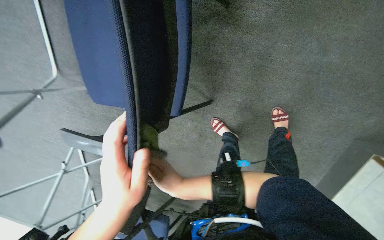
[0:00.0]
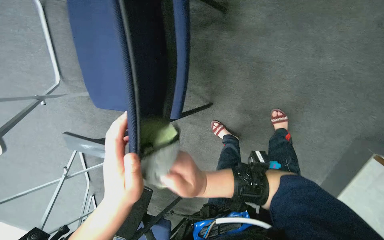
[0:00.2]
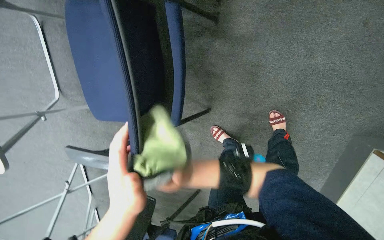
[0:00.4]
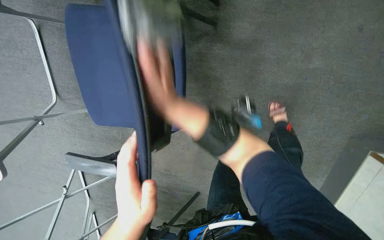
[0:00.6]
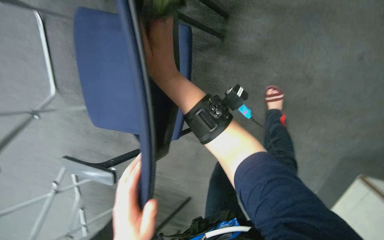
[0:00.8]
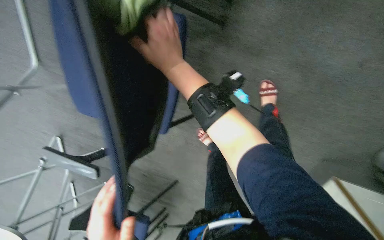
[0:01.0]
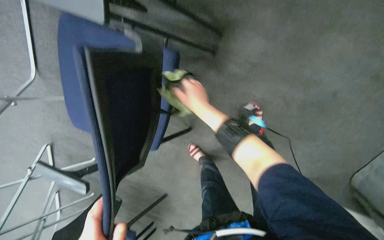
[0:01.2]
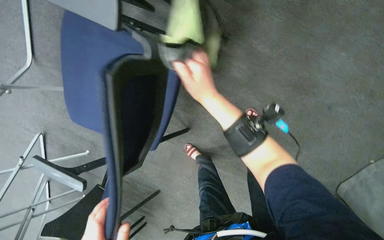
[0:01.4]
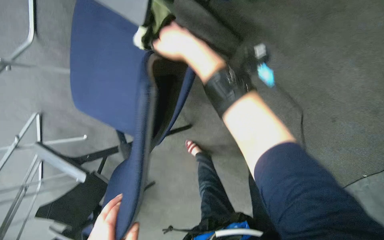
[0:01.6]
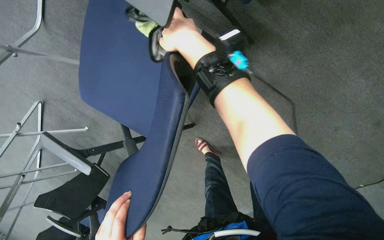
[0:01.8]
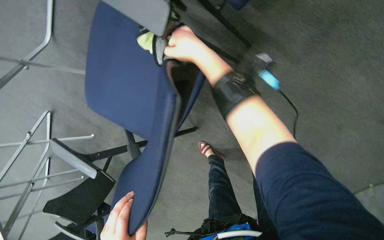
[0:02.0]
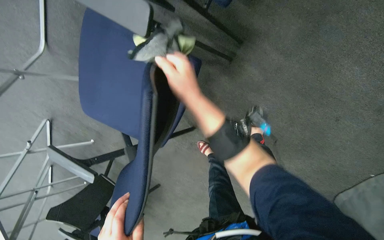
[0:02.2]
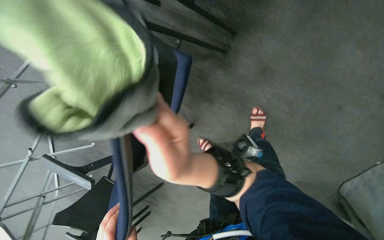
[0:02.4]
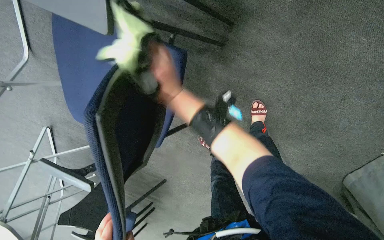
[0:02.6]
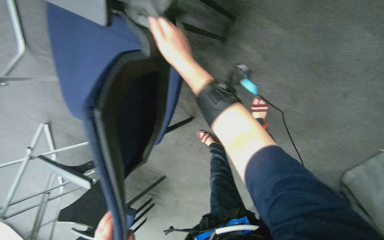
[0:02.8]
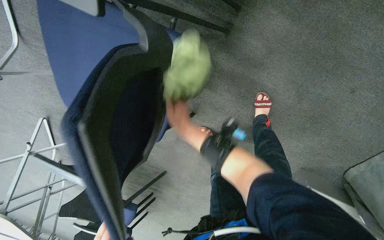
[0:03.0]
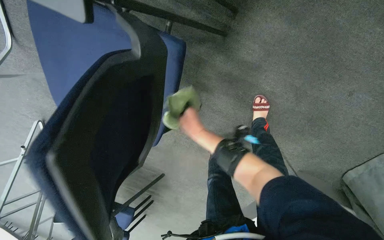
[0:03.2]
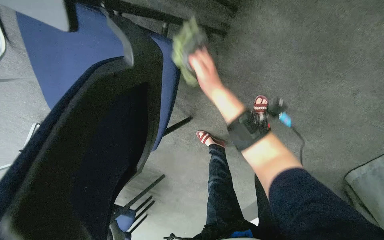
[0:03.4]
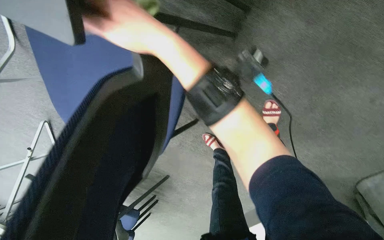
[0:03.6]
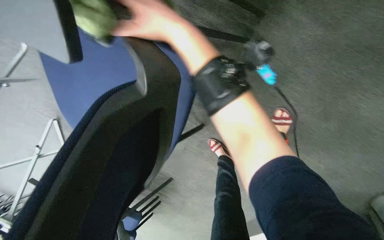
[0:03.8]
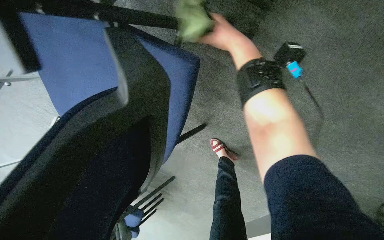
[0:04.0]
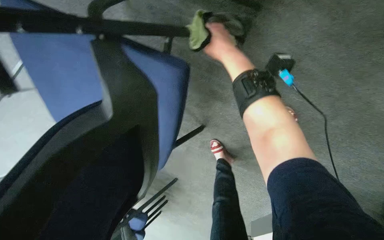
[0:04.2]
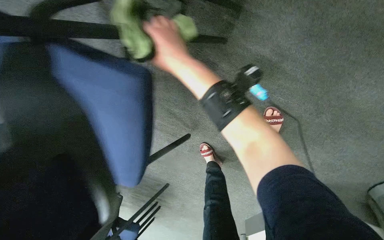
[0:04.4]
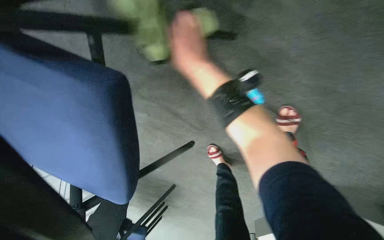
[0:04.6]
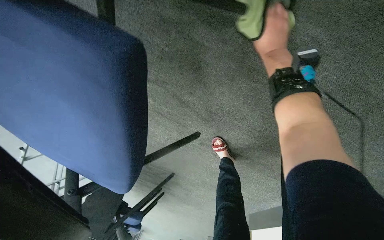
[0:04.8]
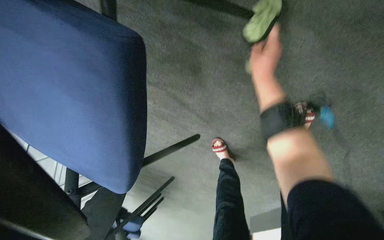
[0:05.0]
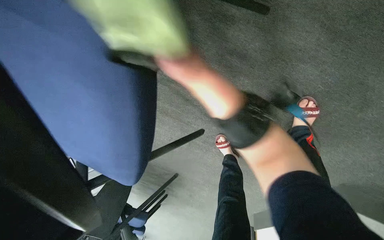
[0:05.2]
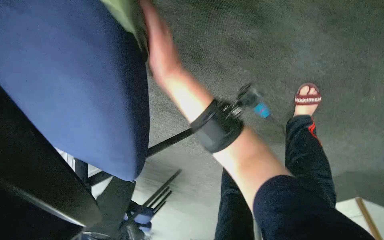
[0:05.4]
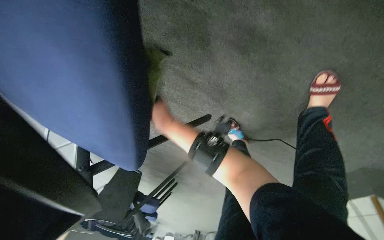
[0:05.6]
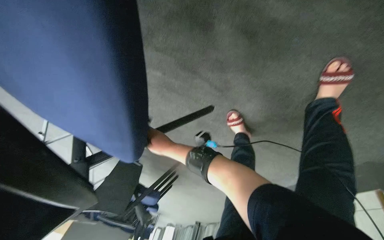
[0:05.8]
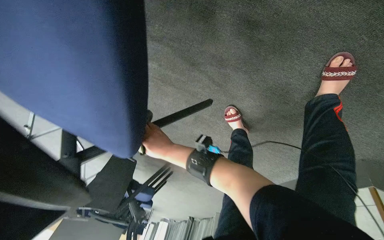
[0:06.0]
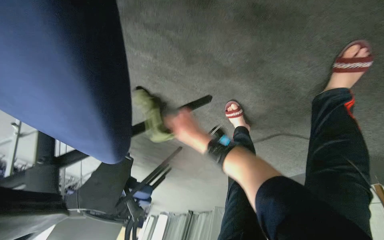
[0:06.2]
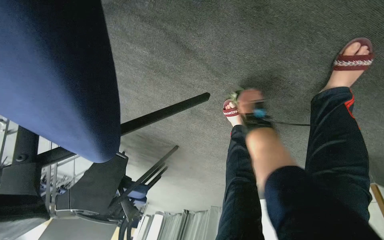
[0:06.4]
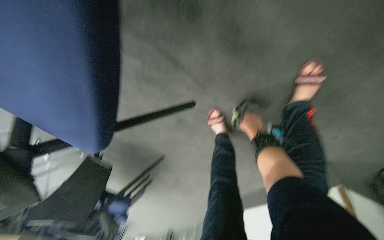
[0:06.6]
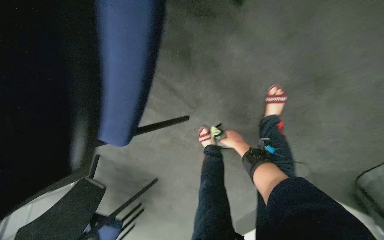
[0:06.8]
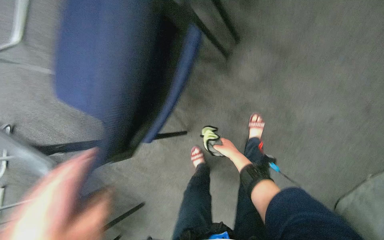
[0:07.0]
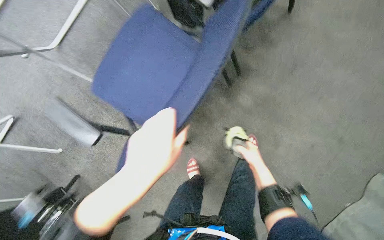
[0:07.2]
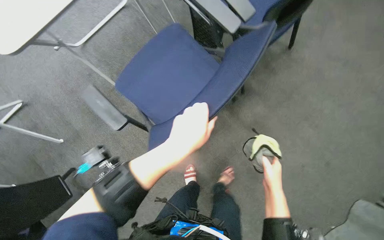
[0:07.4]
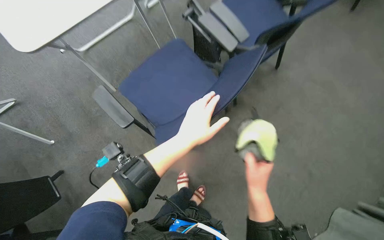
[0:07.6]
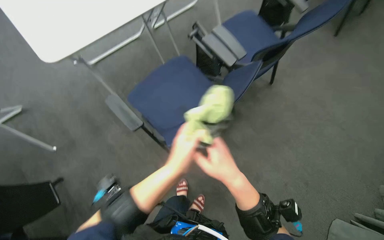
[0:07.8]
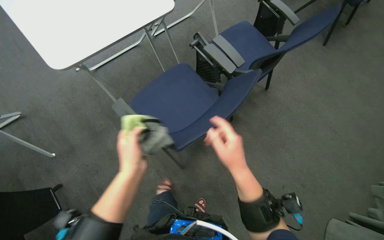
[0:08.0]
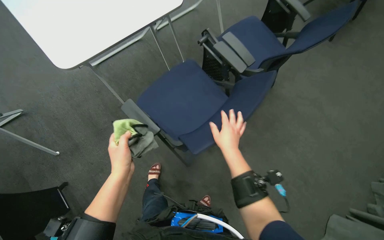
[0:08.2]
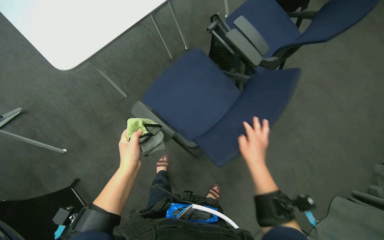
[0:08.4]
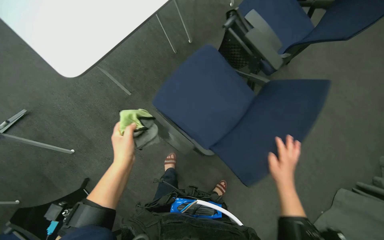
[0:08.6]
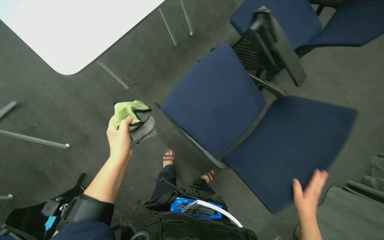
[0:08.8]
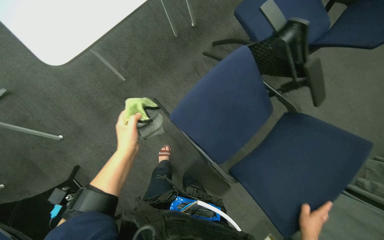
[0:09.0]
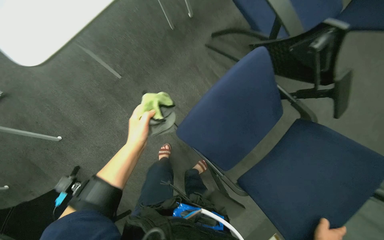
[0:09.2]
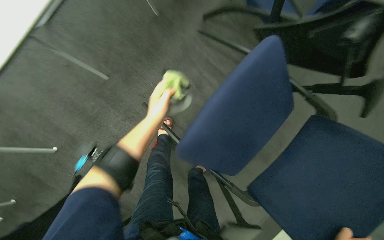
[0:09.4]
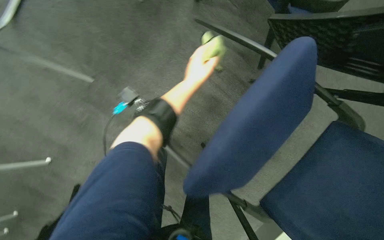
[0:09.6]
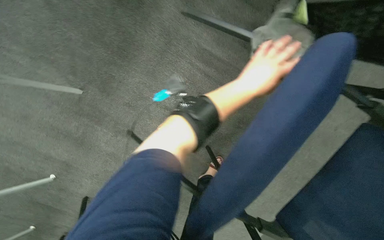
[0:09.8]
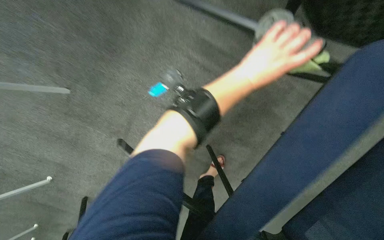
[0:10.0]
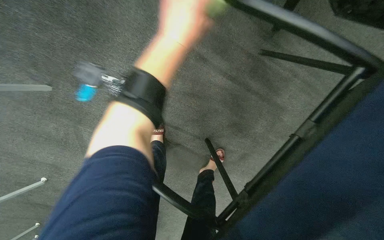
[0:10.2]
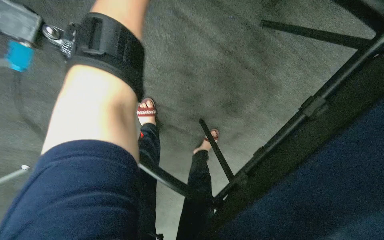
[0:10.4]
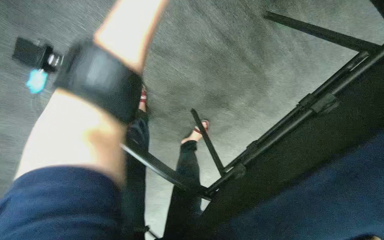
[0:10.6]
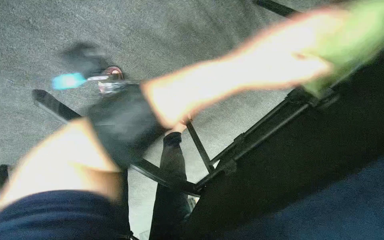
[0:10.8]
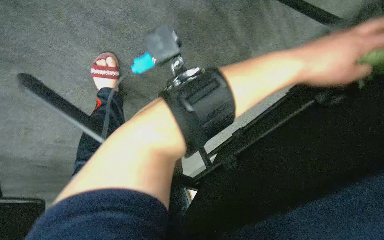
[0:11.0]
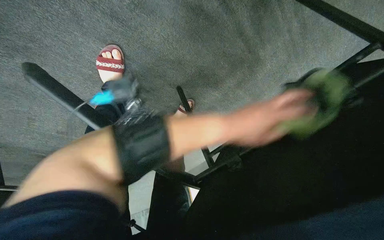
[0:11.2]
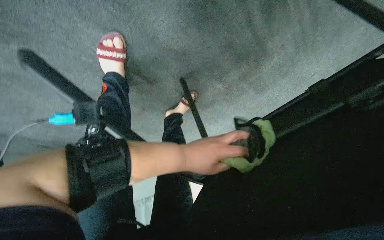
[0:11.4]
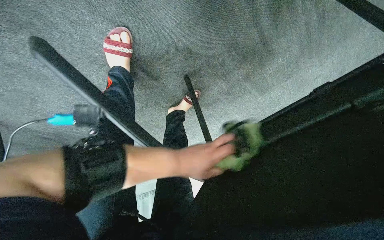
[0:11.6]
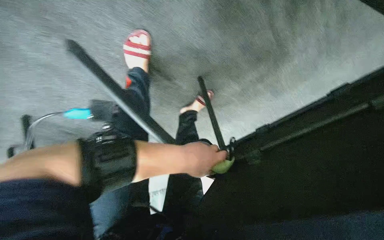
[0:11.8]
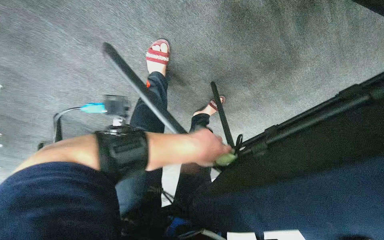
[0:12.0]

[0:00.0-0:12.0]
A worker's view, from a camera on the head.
Job: wiping surfaces.
The whole recording: Wiping conference room chairs. The worker wipes the blue chairs in the conference room with a cloth.
0:00.0 to 0:01.6: The right hand swings up and down the picture, some 40 cm each way, with 2 reversals.
0:01.6 to 0:03.0: The right hand goes up and down the picture, roughly 30 cm each way, reversing 2 times.
0:03.0 to 0:04.4: The right hand is displaced up the picture by approximately 30 cm.
0:06.0 to 0:07.6: The head travels roughly 60 cm. The camera is aimed about 20 degrees further to the right. The wearer looks roughly 45 degrees further upward.
0:09.0 to 0:10.4: The camera is carried roughly 60 cm. The wearer looks roughly 35 degrees further downward.

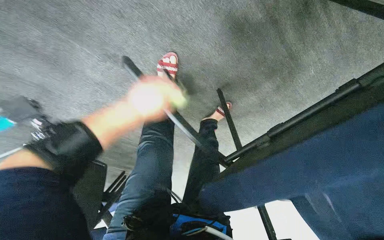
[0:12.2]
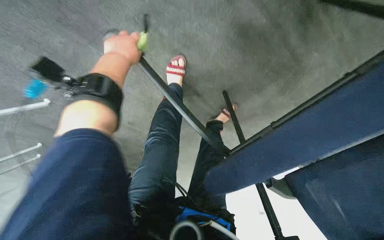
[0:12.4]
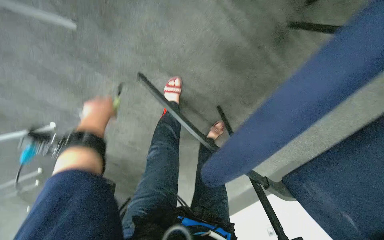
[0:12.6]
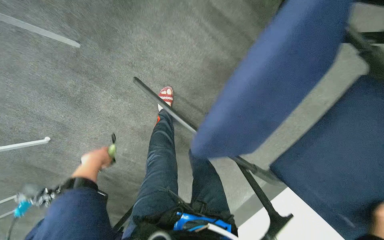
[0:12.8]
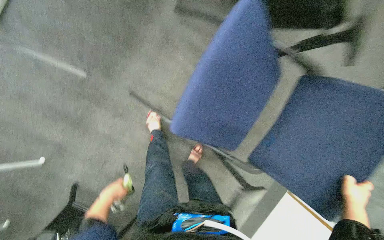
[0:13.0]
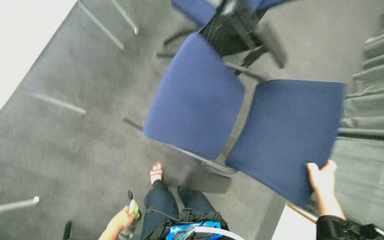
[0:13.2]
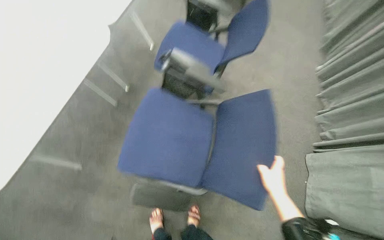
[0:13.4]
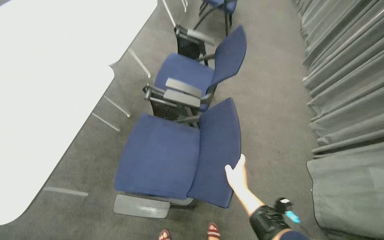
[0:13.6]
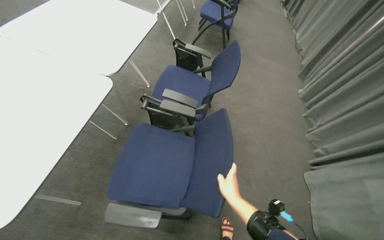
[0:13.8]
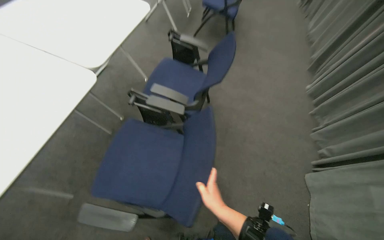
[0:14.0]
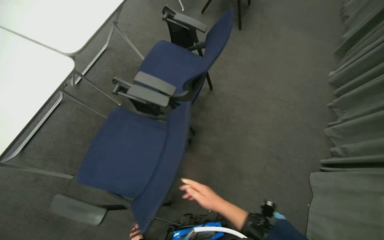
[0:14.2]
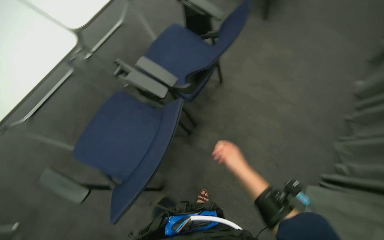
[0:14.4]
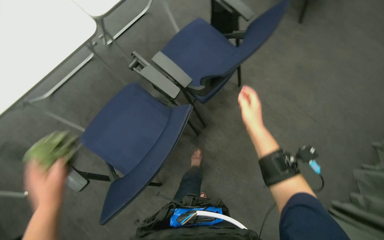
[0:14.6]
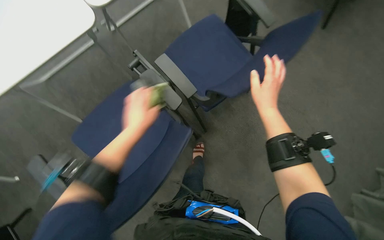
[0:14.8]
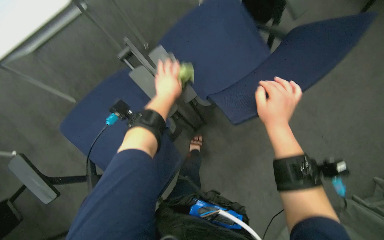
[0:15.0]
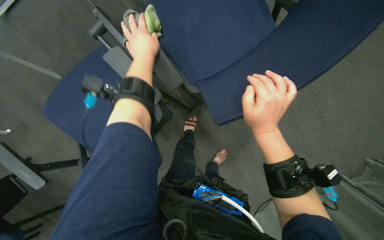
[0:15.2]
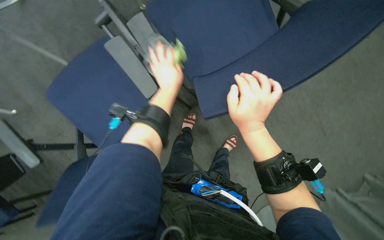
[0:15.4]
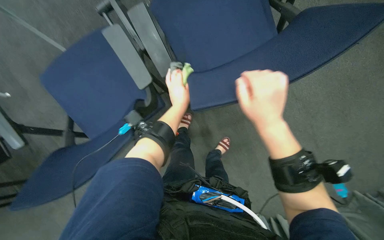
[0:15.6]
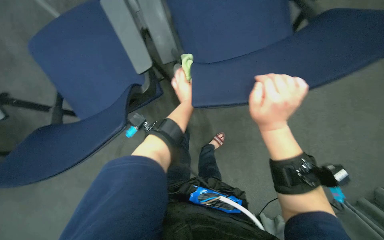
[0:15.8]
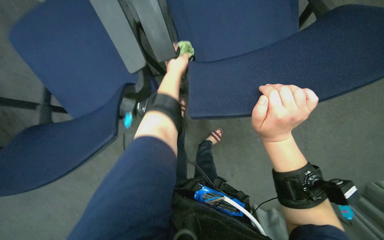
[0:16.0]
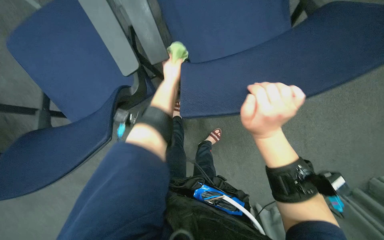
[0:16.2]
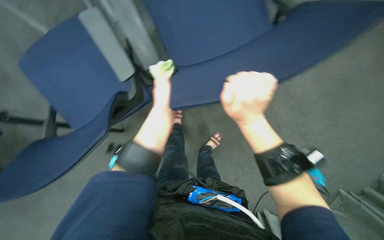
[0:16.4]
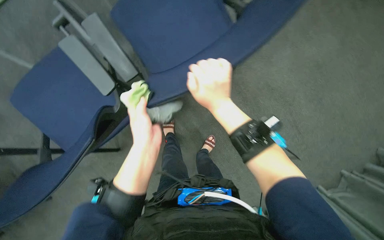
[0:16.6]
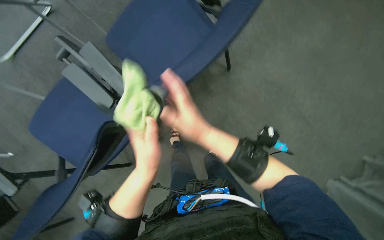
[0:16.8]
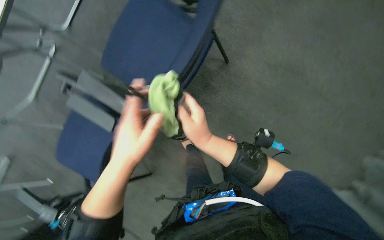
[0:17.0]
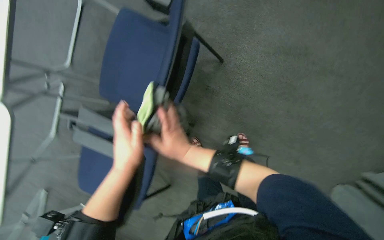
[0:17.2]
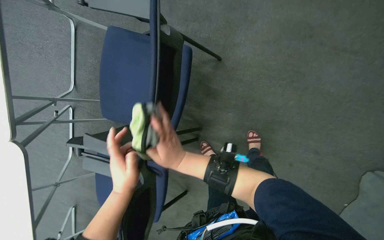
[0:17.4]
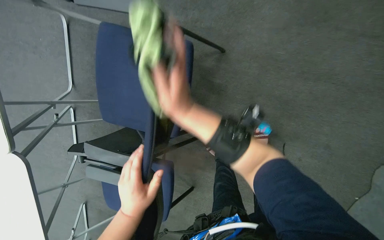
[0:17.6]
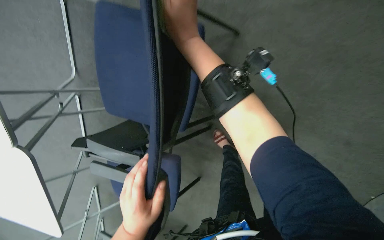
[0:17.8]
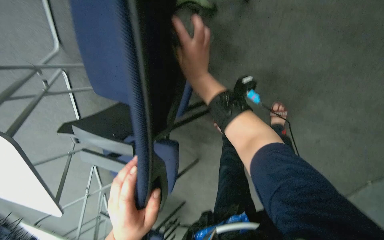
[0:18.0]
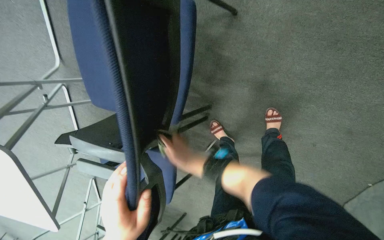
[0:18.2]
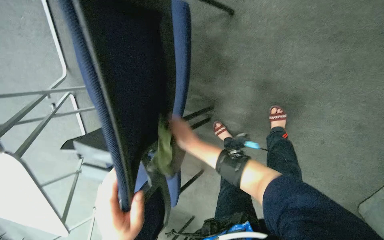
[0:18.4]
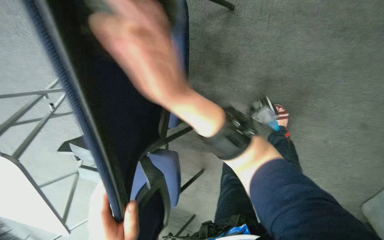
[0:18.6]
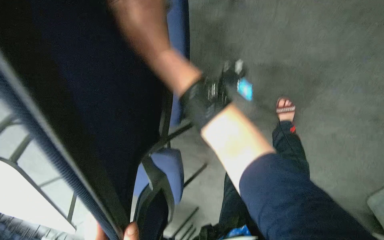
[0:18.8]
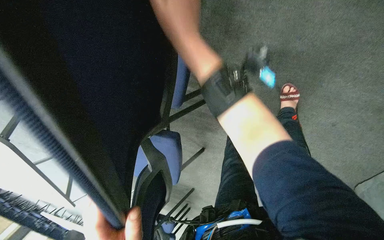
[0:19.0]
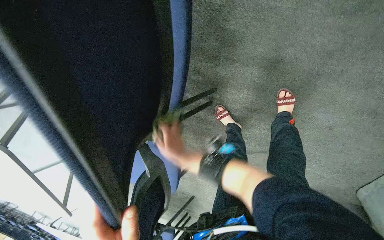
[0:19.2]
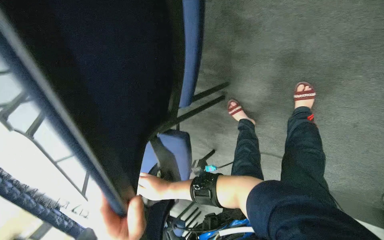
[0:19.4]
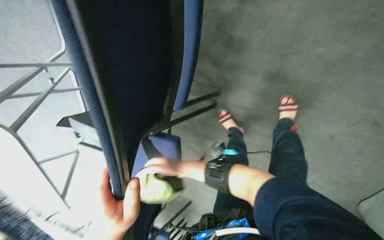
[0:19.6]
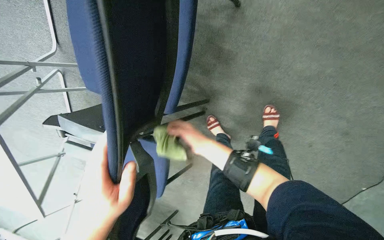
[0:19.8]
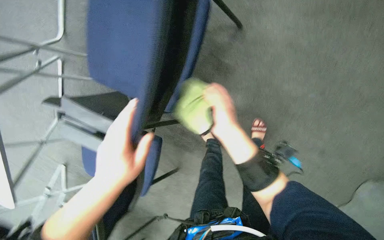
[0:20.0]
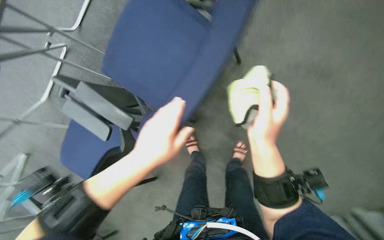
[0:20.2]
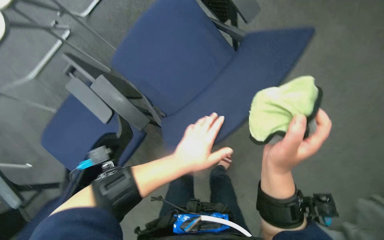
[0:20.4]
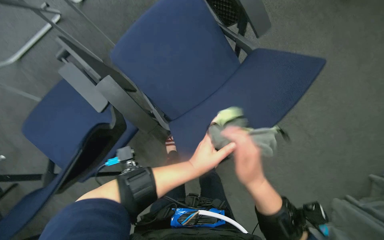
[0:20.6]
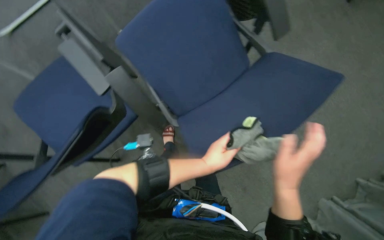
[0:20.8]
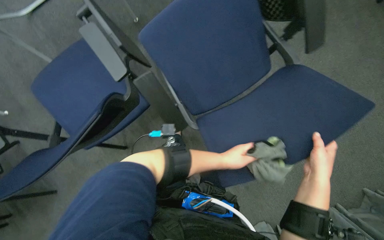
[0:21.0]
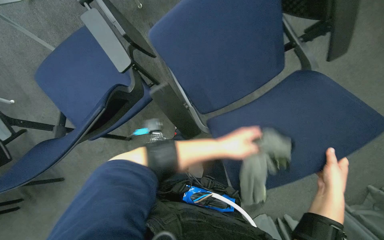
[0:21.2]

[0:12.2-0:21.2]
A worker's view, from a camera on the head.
Job: wiping surfaces.
The whole recording: Wiping conference room chairs. The worker wipes the blue chairs in the conference room with a cloth.
0:12.2 to 0:13.8: The camera is carried about 60 cm. The camera pitches upward, by about 70 degrees. The scene turns about 30 degrees counterclockwise in the picture.
0:13.8 to 0:15.2: The wearer moves roughly 50 cm. The head rotates approximately 40 degrees to the left. The wearer looks about 30 degrees further downward.
0:15.2 to 0:16.6: The left hand swings up and down the picture, about 25 cm each way, with 2 reversals.
0:16.6 to 0:18.2: The camera is aimed approximately 25 degrees further to the left. The scene rotates counterclockwise by some 40 degrees.
0:18.2 to 0:19.8: The right hand goes up and down the picture, some 40 cm each way, reversing 2 times.
